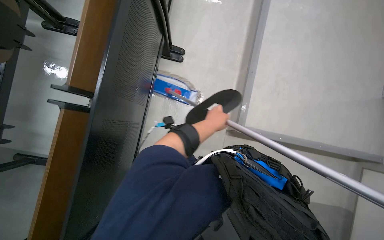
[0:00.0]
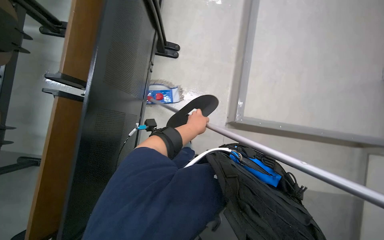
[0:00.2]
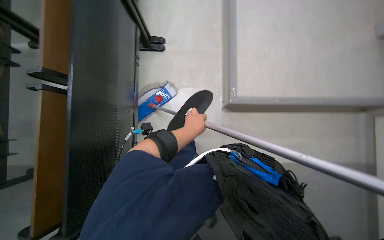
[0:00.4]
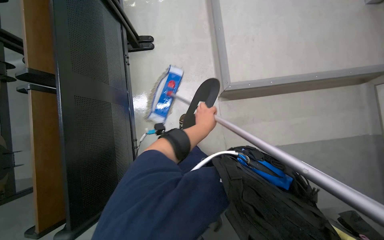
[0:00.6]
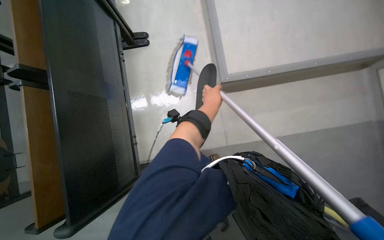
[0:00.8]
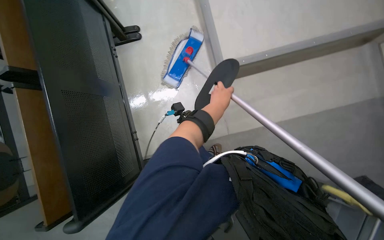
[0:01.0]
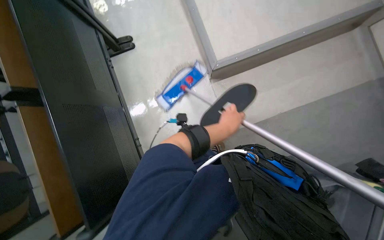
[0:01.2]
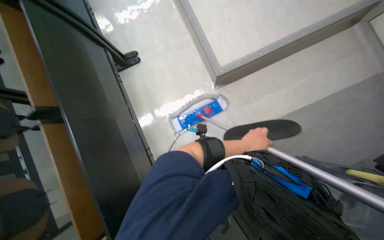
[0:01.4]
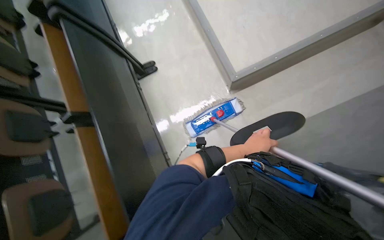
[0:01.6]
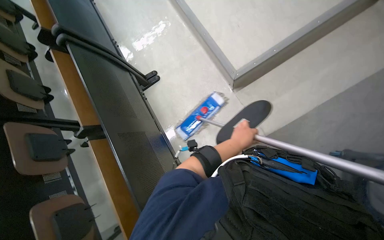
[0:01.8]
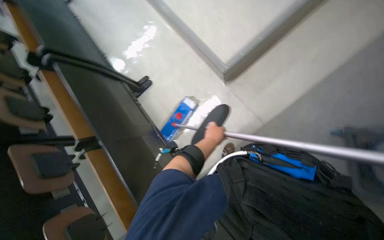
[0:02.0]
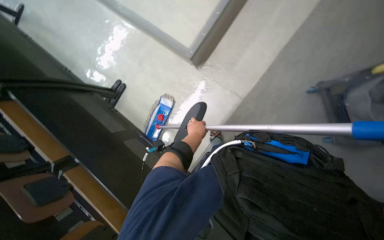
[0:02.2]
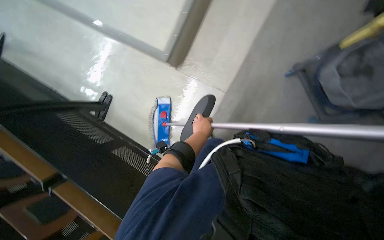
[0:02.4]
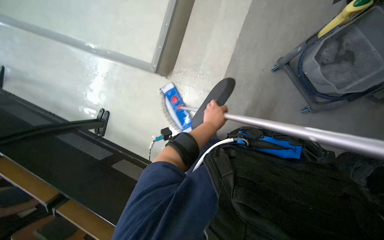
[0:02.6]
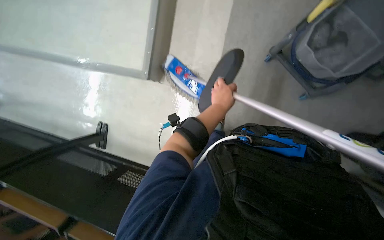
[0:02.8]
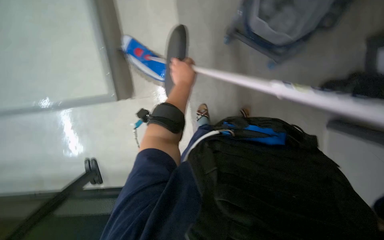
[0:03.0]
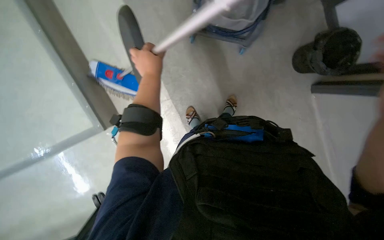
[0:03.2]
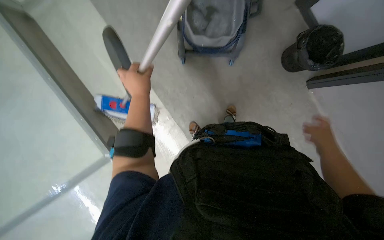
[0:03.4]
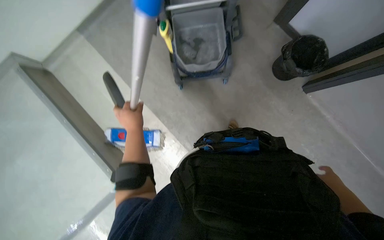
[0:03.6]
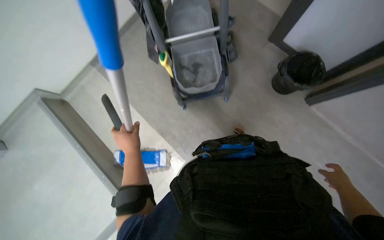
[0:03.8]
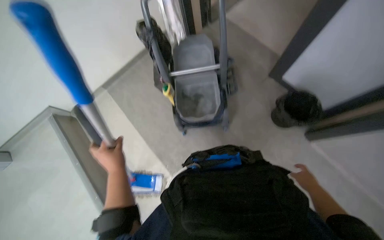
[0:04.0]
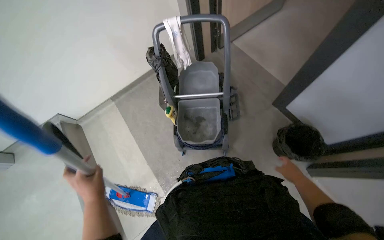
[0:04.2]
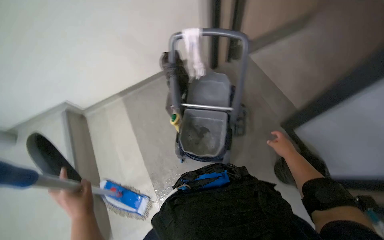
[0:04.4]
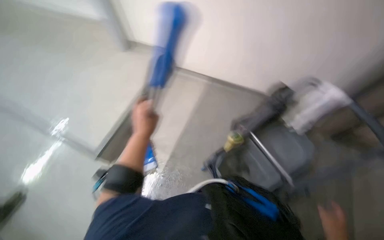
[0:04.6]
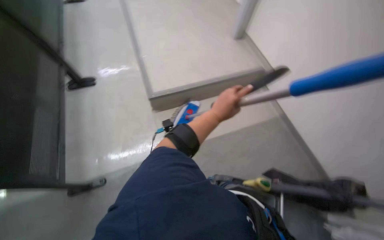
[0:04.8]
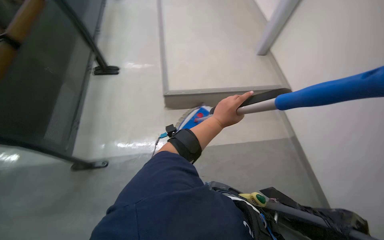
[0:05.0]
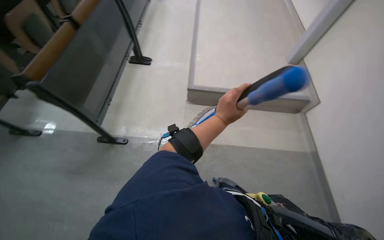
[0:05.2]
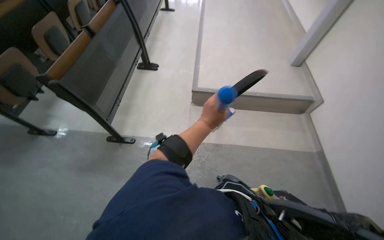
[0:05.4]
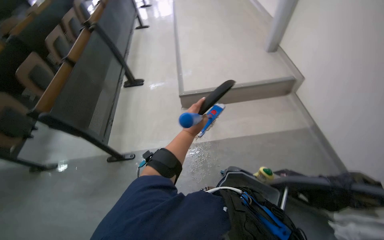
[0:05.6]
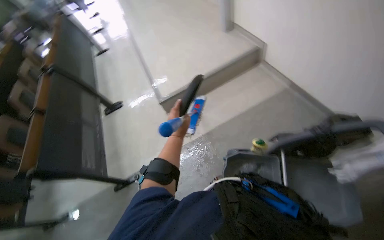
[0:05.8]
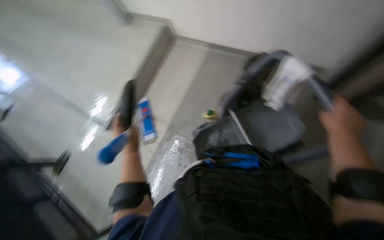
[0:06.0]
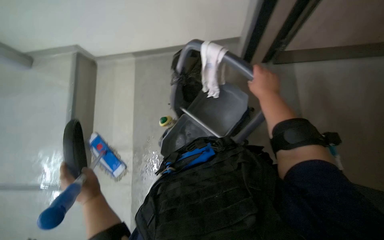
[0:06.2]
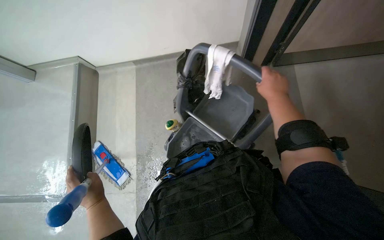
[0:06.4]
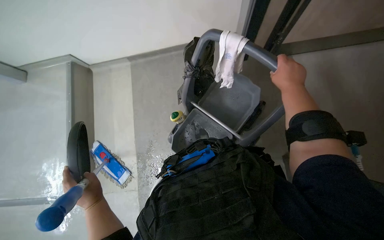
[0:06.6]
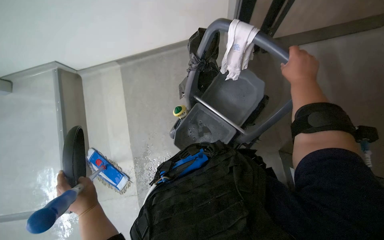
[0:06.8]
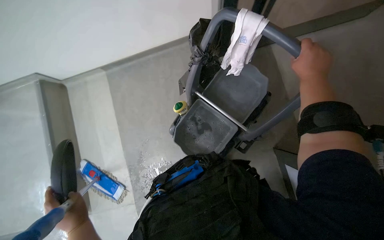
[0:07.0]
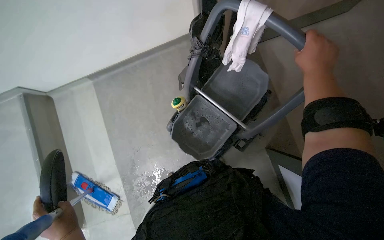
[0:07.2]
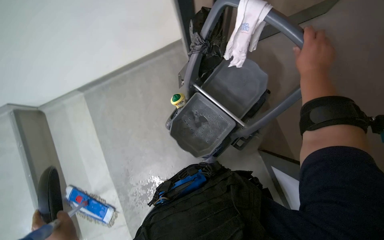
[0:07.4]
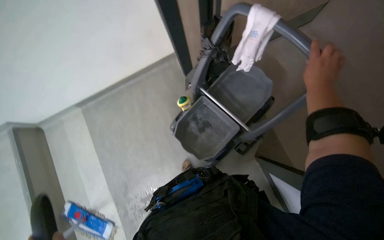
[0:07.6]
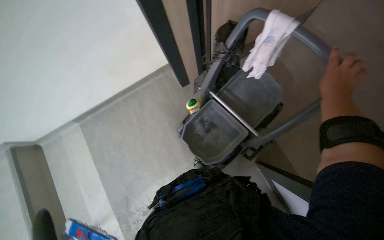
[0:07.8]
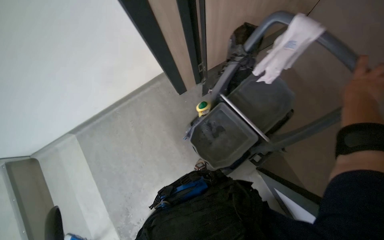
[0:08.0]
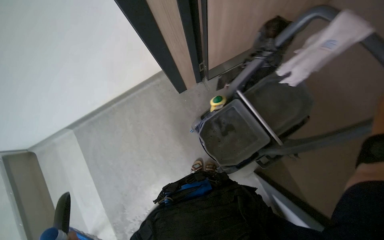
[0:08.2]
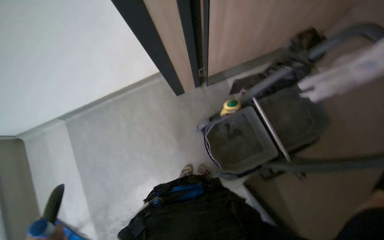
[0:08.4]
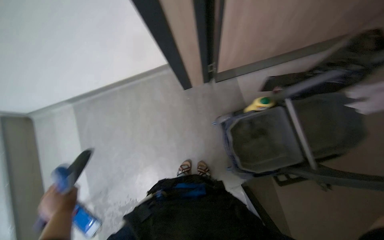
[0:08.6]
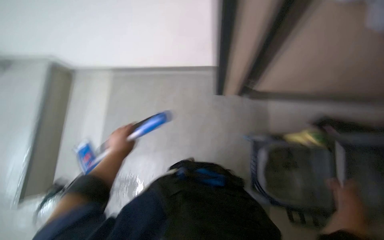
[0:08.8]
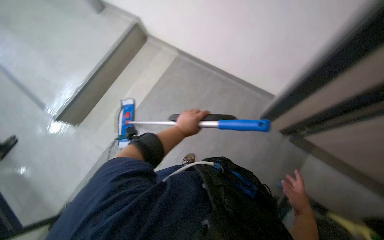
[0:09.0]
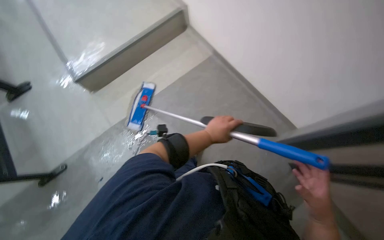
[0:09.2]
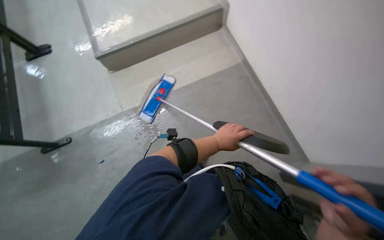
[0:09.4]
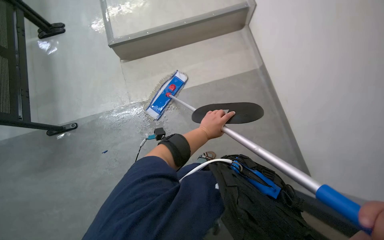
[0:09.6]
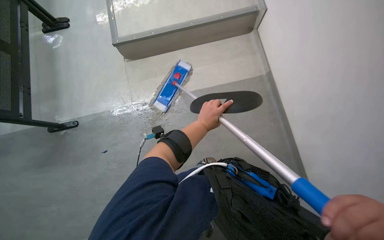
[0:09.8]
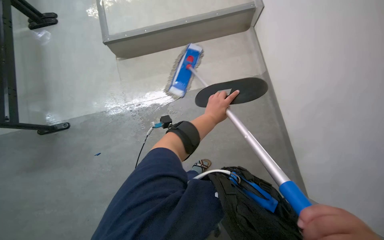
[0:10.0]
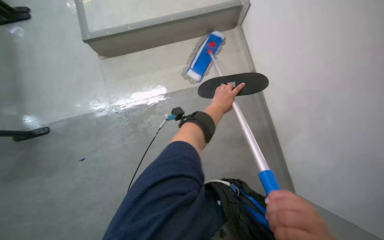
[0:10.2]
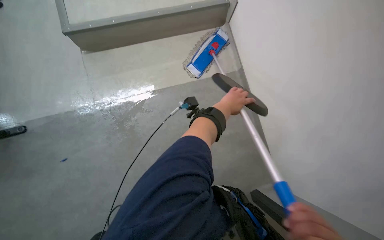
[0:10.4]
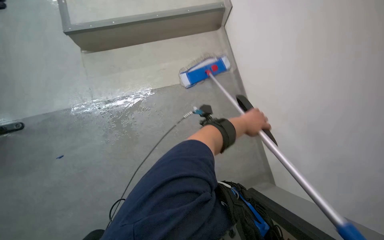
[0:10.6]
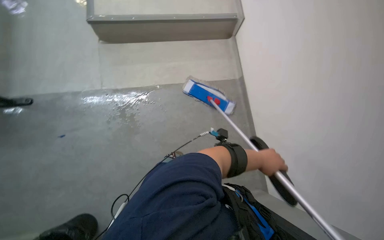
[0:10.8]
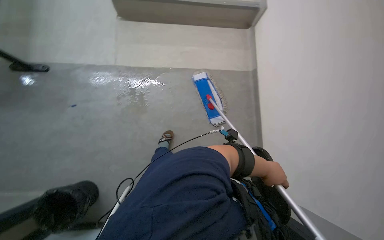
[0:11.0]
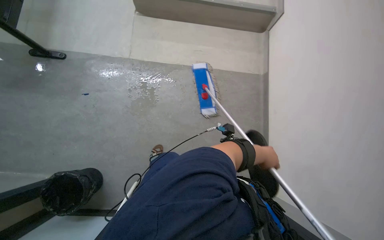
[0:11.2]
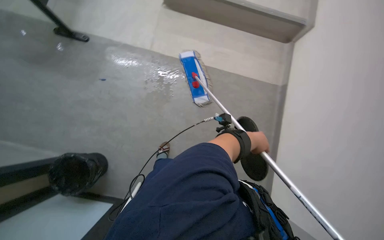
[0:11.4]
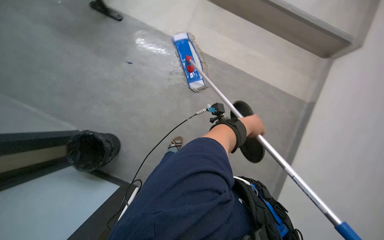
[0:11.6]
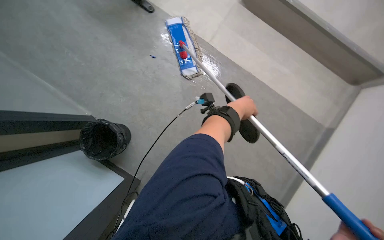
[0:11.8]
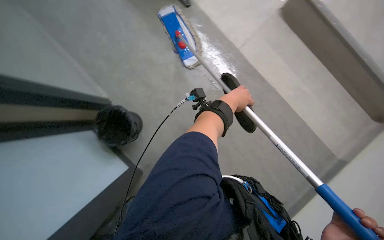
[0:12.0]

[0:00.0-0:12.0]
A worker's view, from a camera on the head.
Job: mopping floor.
The whole recording: Mopping classroom floor. The worker mops the classroom floor, occasionally adjusting the mop and moving the cleaning cart.
0:00.0 to 0:01.6: The left hand heads down the picture and to the right, covering roughly 20 cm.
0:01.6 to 0:03.0: The camera travels some 50 cm. The scene turns approximately 75 degrees counterclockwise in the picture.
0:03.0 to 0:04.4: The camera is carried approximately 40 cm. The wearer looks approximately 35 degrees further upward.
0:04.4 to 0:06.0: The wearer's head swings approximately 55 degrees to the left. The view tips upward by roughly 15 degrees.
0:06.0 to 0:07.6: The wearer looks approximately 40 degrees further to the right.
0:07.6 to 0:09.0: The head travels roughly 50 cm. The wearer looks some 70 degrees further to the left.
0:09.0 to 0:10.4: The scene rotates clockwise by about 30 degrees.
0:10.4 to 0:12.0: The camera travels approximately 50 cm. The wearer looks about 15 degrees further downward. The scene turns some 60 degrees clockwise in the picture.

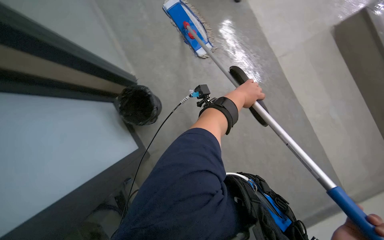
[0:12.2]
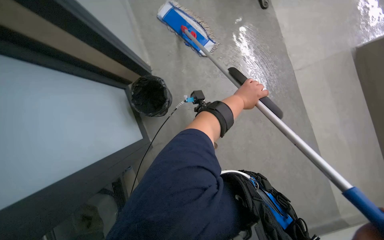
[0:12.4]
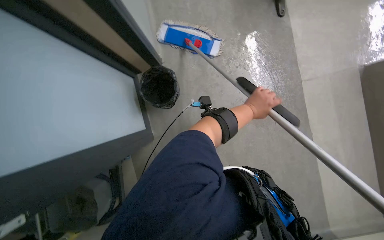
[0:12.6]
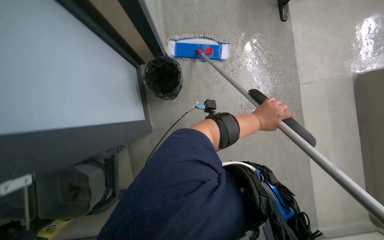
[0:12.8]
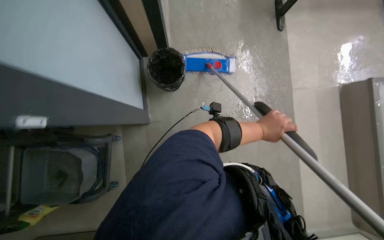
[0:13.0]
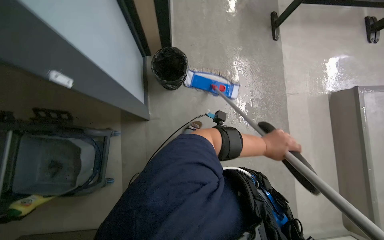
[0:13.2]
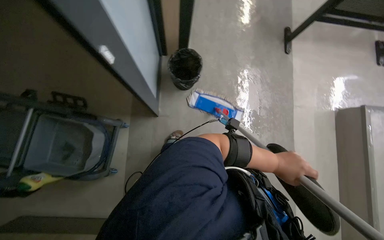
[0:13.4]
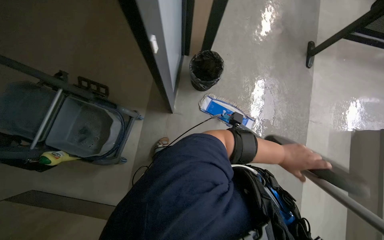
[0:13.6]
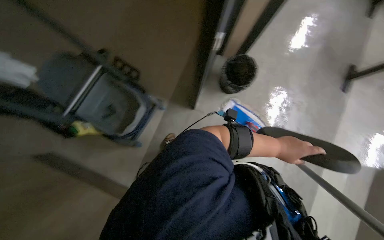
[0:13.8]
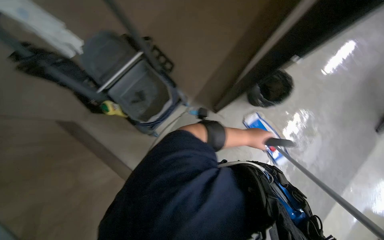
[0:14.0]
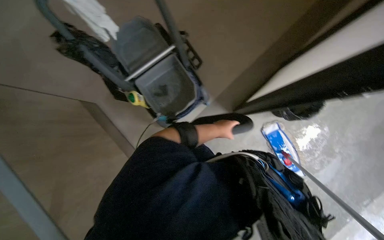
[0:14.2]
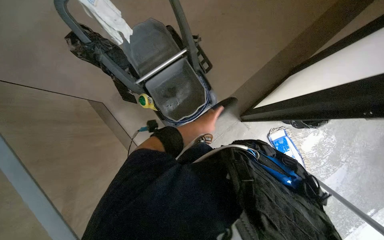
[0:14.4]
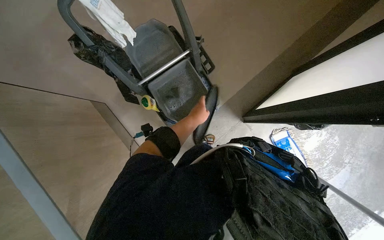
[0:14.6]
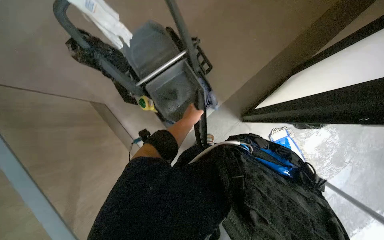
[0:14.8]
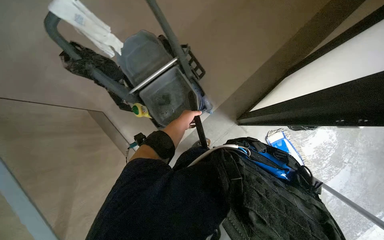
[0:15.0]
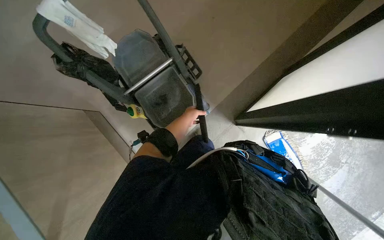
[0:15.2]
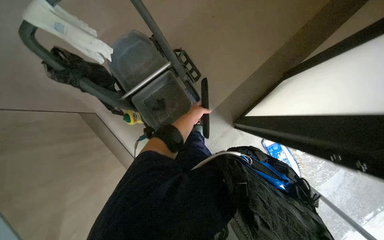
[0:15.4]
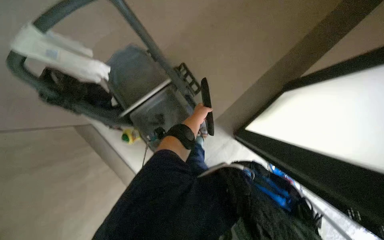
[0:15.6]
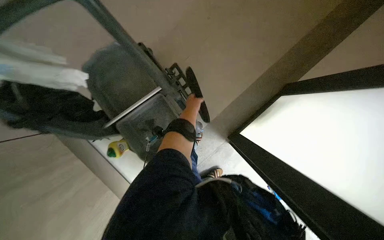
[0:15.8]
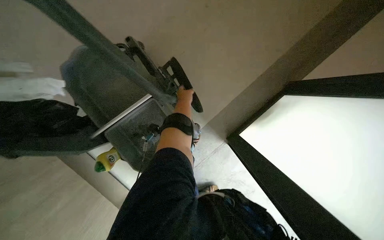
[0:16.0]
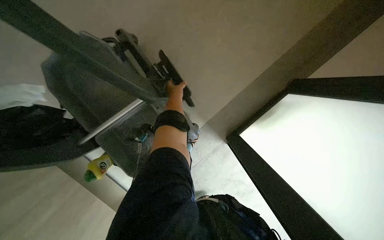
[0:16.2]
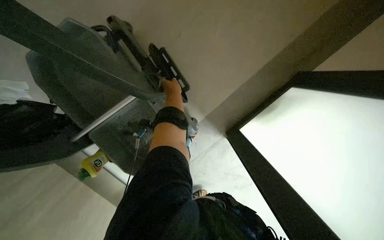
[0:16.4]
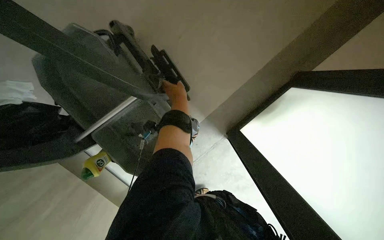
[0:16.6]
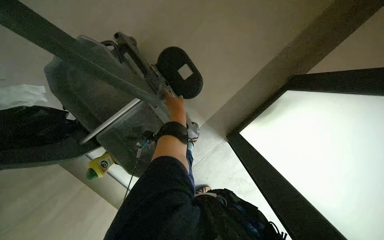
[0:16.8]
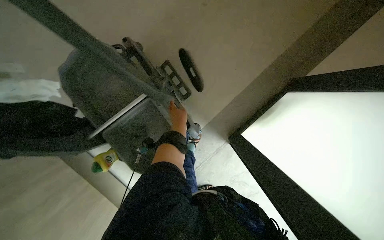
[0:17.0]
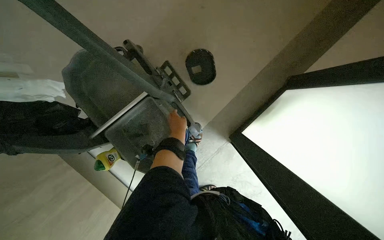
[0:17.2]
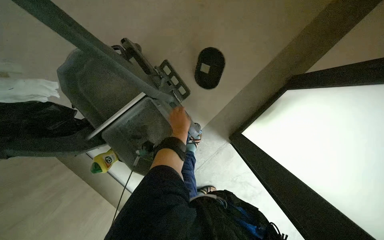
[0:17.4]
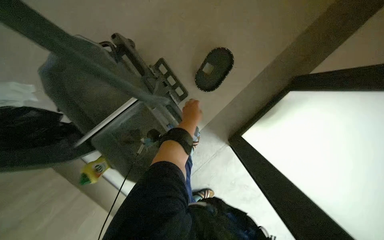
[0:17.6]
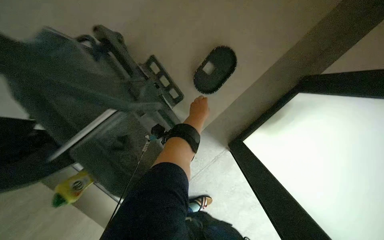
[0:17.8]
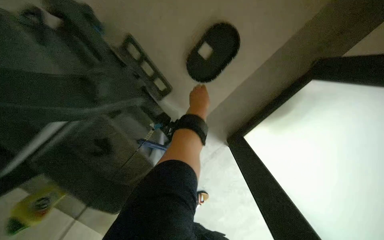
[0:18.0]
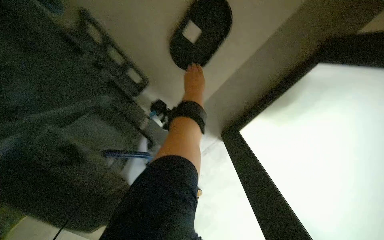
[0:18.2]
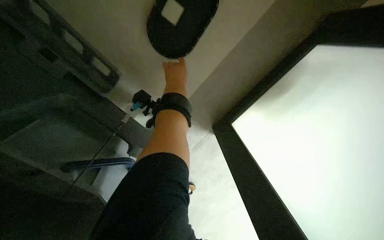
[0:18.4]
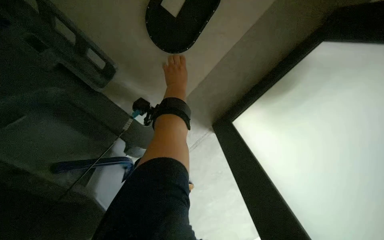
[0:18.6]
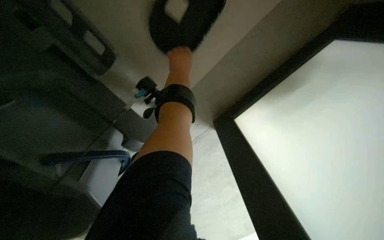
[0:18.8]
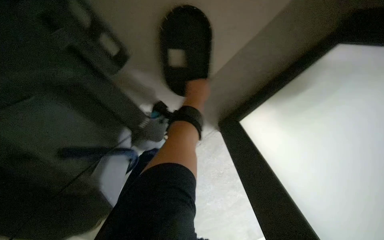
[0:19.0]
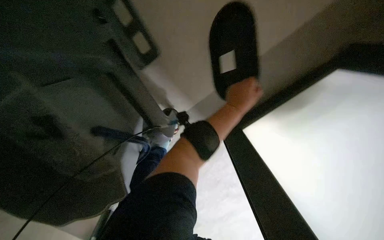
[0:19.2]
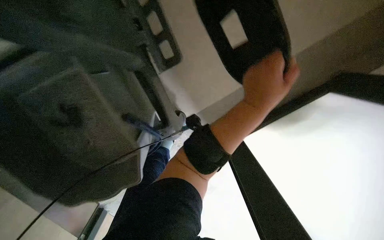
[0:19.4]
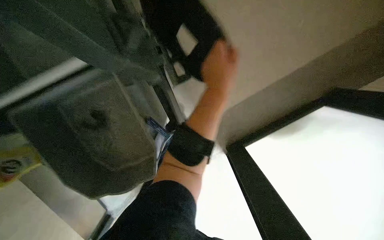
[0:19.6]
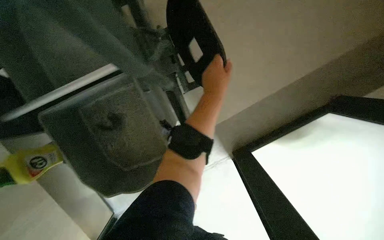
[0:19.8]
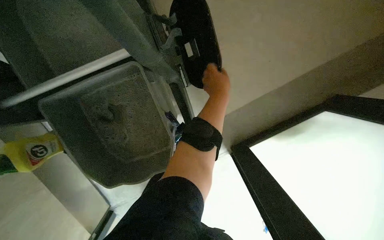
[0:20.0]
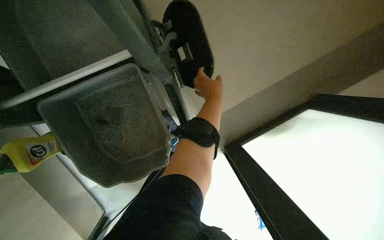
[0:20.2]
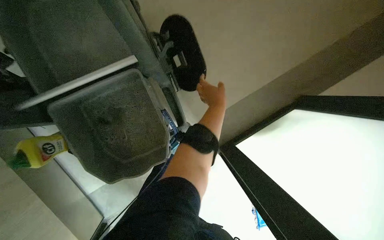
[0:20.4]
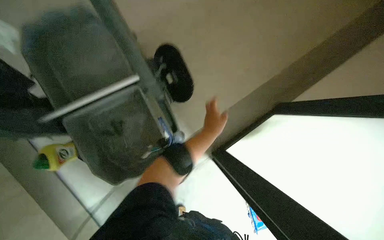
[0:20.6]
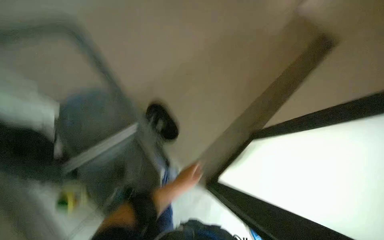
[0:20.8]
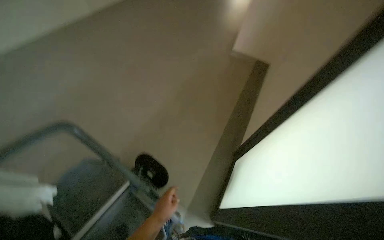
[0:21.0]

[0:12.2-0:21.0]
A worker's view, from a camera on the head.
Job: mopping floor.
The whole recording: Mopping classroom floor. The worker mops the classroom floor, occasionally adjusting the mop and moving the cleaning cart.
0:12.2 to 0:13.6: The left hand moves down the picture, some 10 cm.
0:13.6 to 0:15.2: The head rotates approximately 35 degrees to the left.
0:15.2 to 0:16.6: The wearer moves some 50 cm. The camera pitches downward, by some 15 degrees.
0:16.6 to 0:18.0: The left hand travels to the right by approximately 15 cm.
0:19.6 to 0:21.0: The head travels approximately 40 cm. The wearer looks about 25 degrees further upward.
